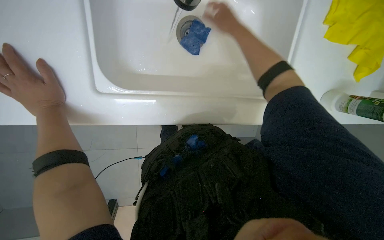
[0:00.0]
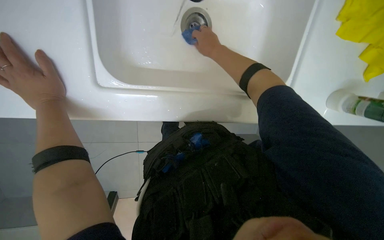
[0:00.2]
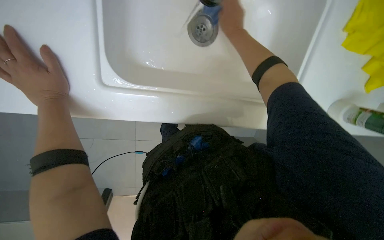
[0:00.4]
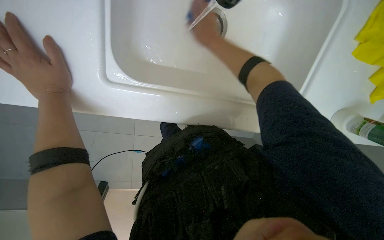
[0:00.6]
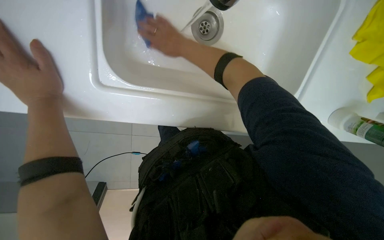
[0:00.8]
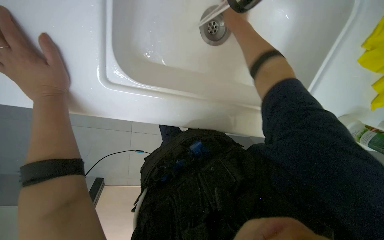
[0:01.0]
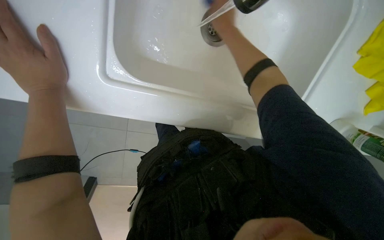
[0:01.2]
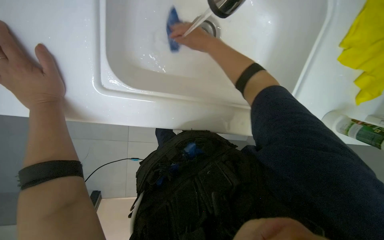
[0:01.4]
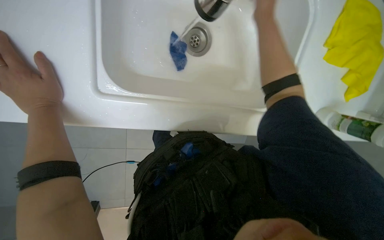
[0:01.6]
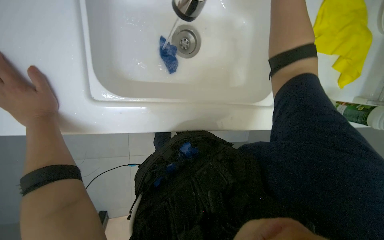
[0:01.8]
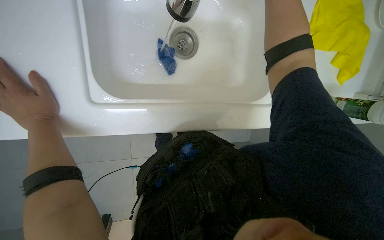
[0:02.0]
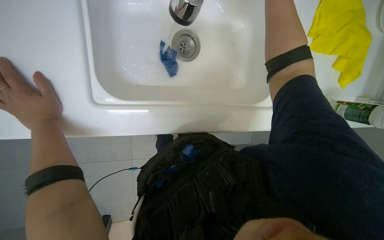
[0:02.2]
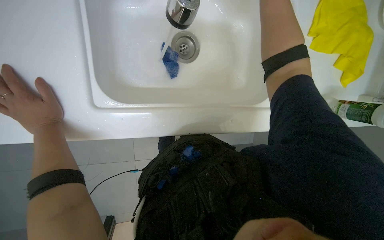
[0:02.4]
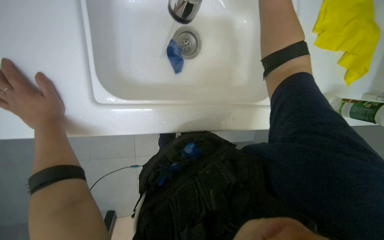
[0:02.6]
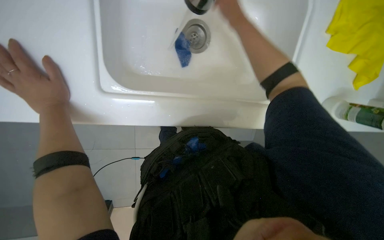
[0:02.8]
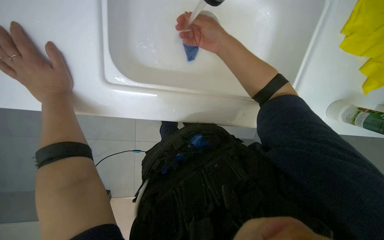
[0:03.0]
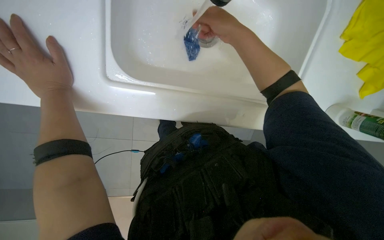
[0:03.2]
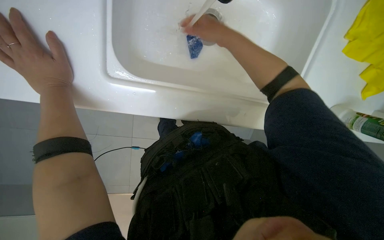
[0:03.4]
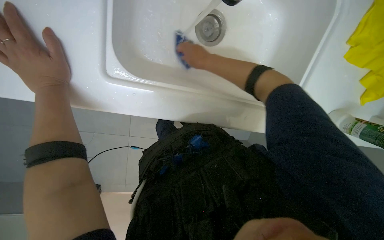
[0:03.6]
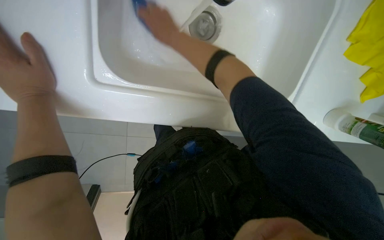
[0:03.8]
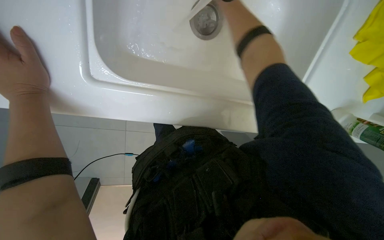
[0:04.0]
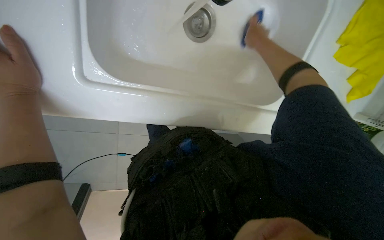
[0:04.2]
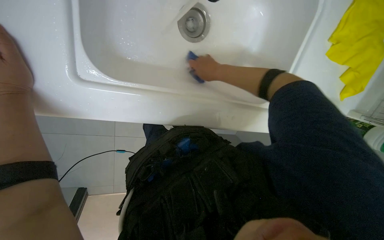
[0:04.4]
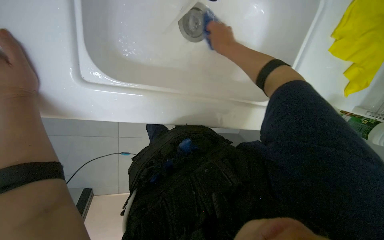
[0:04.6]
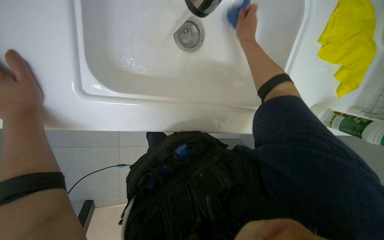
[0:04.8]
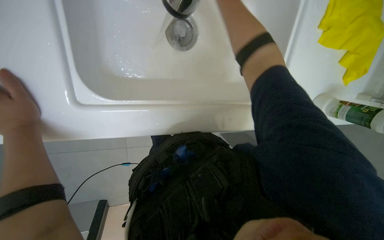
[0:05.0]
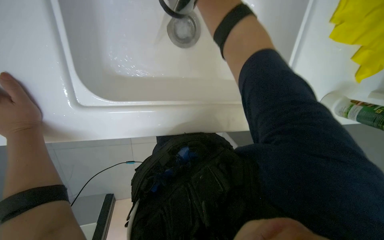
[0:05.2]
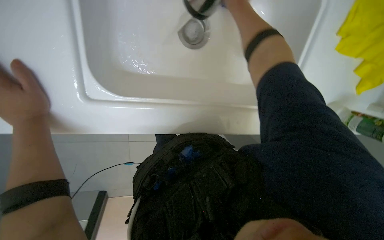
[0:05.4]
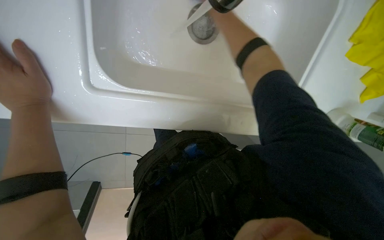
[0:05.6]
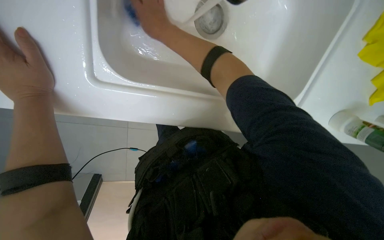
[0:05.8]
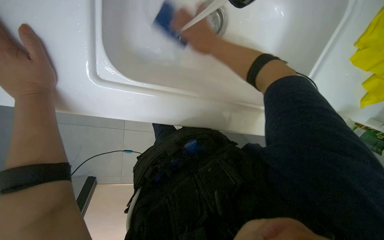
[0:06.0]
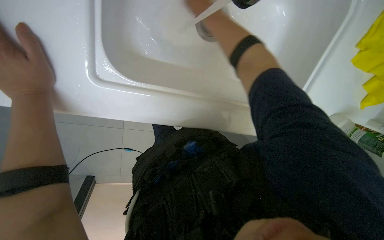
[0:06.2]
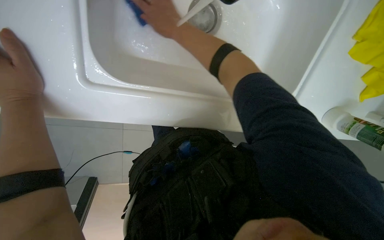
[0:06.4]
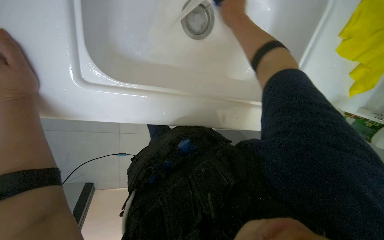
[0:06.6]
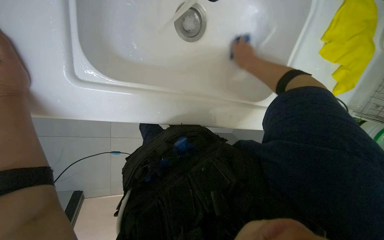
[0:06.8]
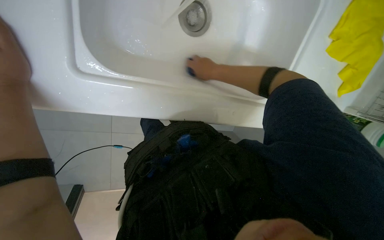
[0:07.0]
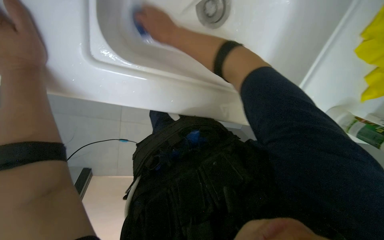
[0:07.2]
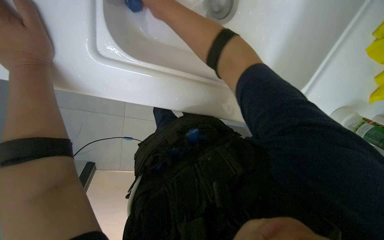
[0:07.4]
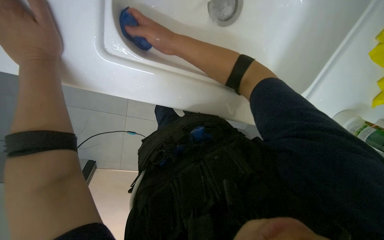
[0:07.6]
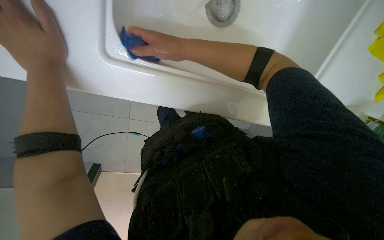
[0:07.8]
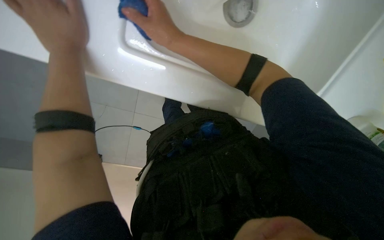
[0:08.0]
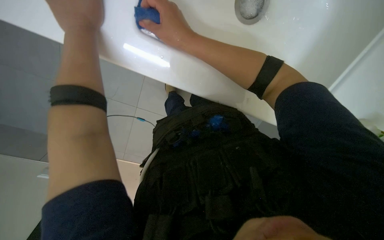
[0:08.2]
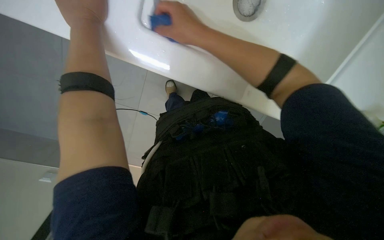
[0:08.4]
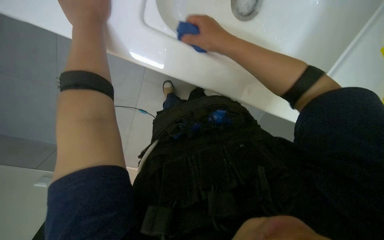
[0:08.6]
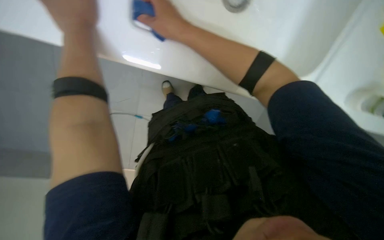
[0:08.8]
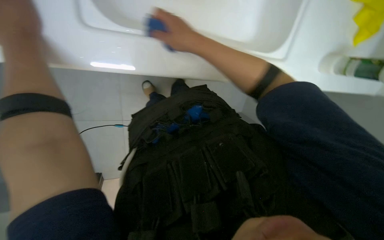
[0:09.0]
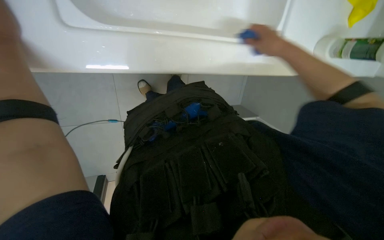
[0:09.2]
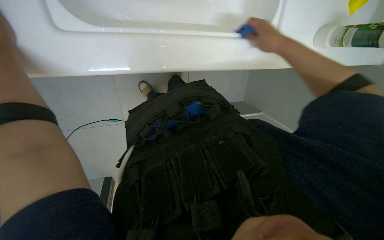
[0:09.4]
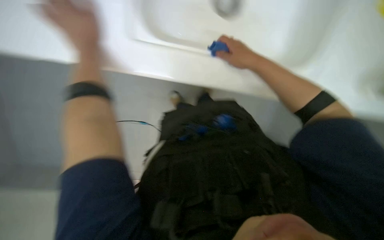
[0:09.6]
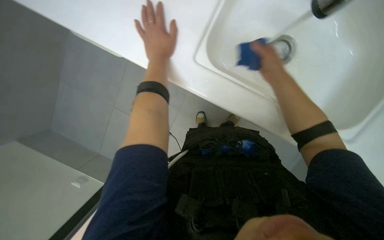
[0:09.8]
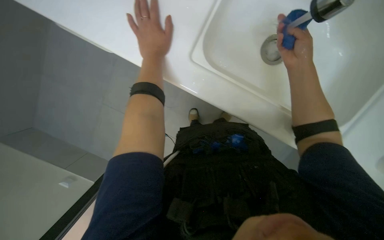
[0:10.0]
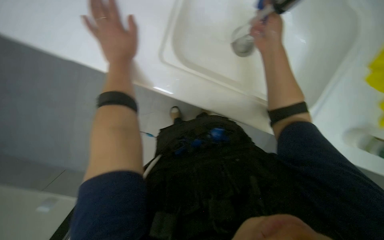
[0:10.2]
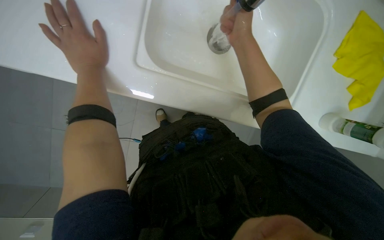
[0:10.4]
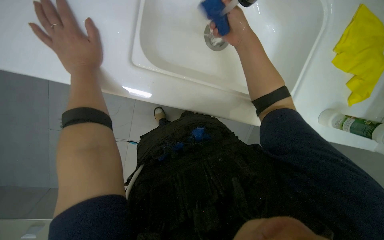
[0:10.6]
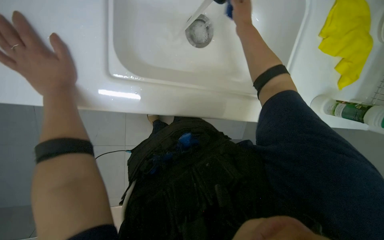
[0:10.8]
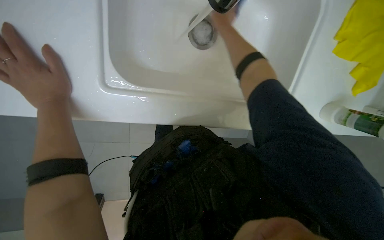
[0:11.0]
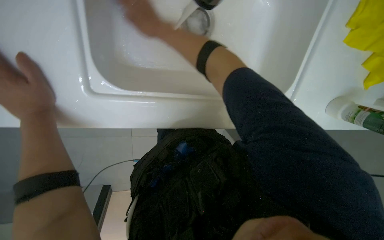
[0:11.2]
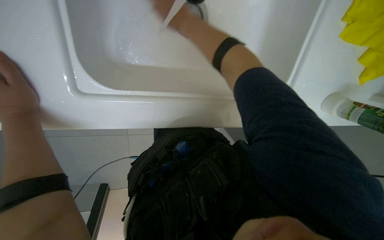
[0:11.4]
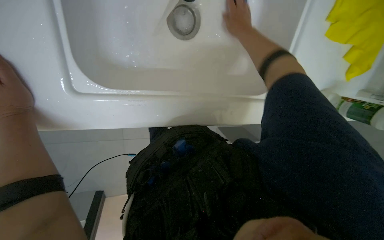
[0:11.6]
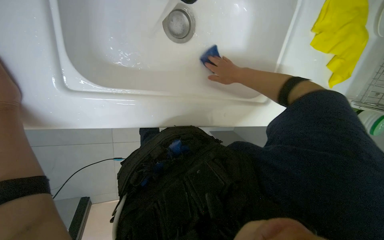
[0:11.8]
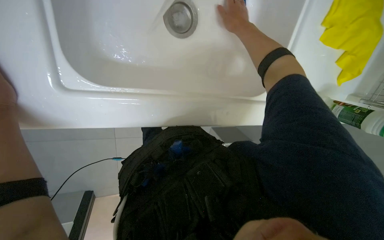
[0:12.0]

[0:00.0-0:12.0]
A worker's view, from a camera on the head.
Job: cleaning kitchen.
The whole recording: Cleaning kitchen sink. The worker scrubs the kitchen sink with a sponge, rinses it, and applies cleaner.
0:04.4 to 0:06.0: The right hand travels up the picture by about 20 cm.
0:09.0 to 0:10.4: The camera pitches upward, by roughly 15 degrees. The right hand shifts approximately 10 cm up the picture.
0:10.4 to 0:12.0: The right hand moves up and down the picture over approximately 15 cm, changing direction 2 times.

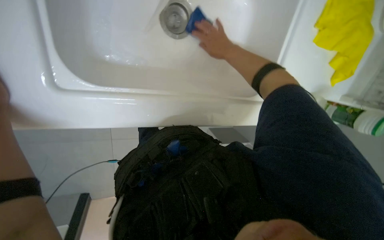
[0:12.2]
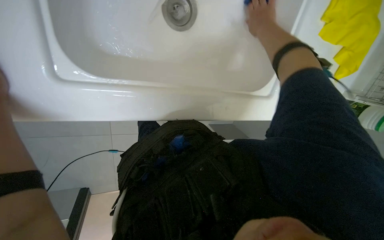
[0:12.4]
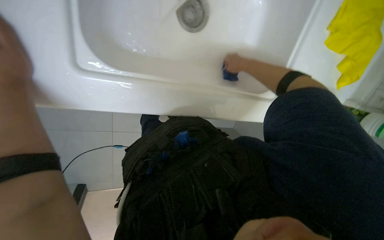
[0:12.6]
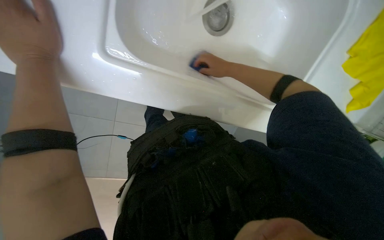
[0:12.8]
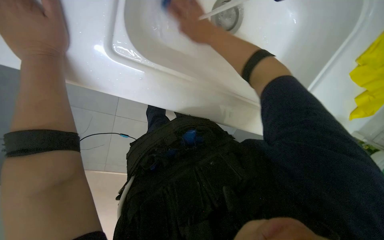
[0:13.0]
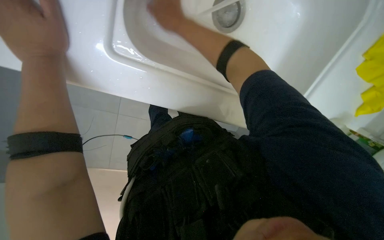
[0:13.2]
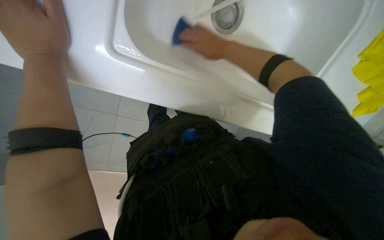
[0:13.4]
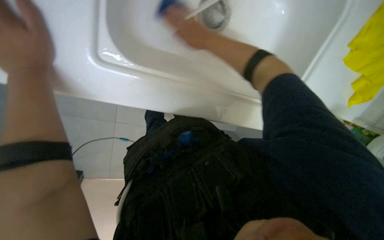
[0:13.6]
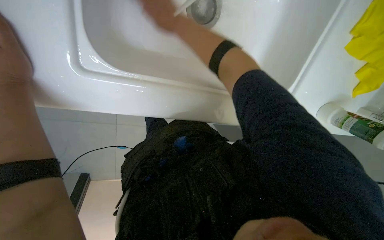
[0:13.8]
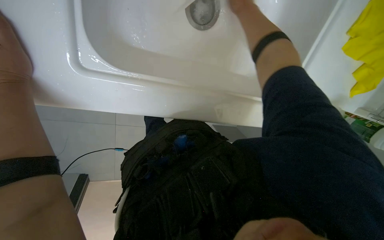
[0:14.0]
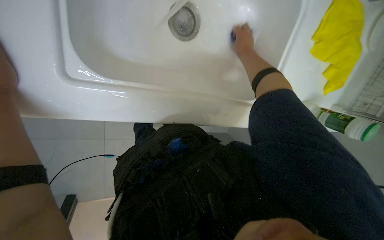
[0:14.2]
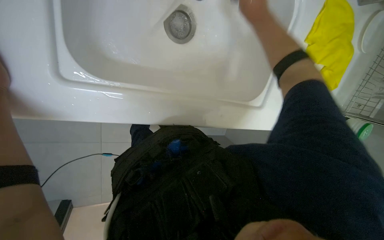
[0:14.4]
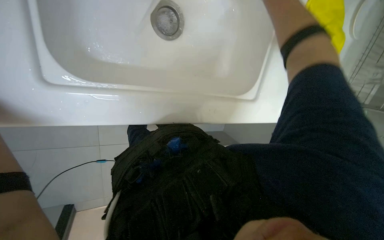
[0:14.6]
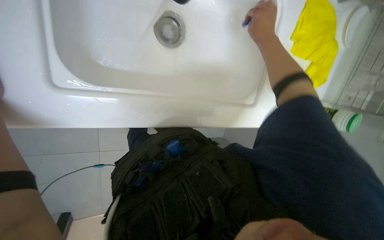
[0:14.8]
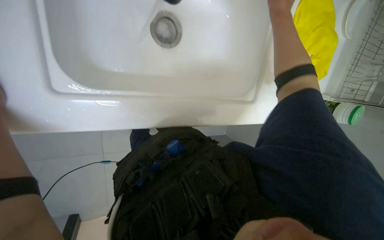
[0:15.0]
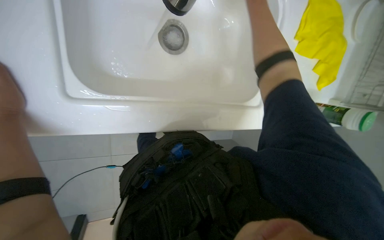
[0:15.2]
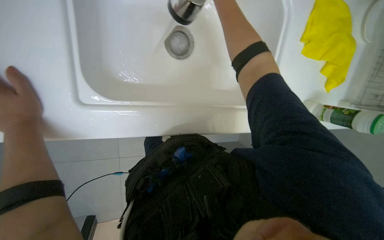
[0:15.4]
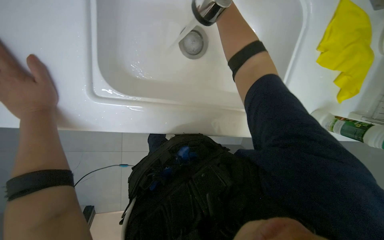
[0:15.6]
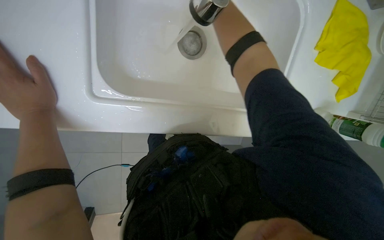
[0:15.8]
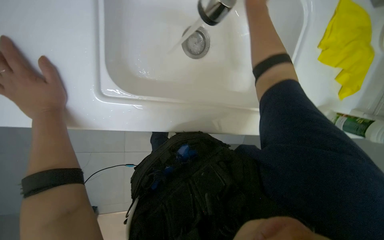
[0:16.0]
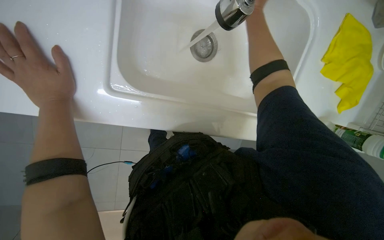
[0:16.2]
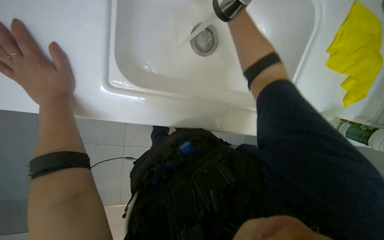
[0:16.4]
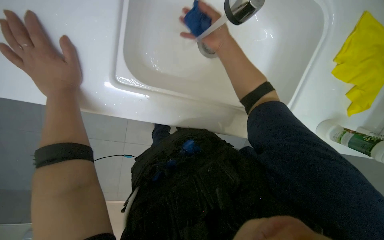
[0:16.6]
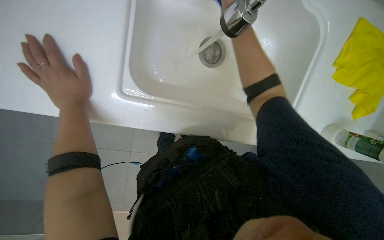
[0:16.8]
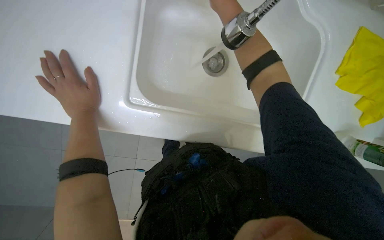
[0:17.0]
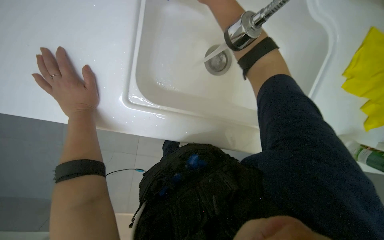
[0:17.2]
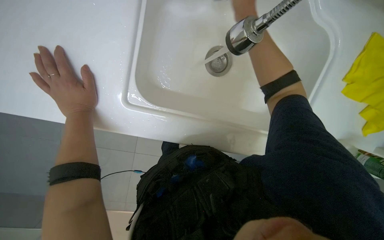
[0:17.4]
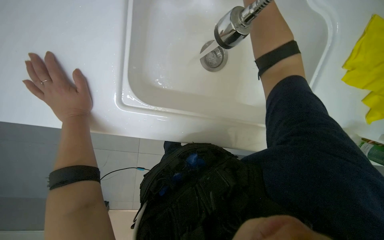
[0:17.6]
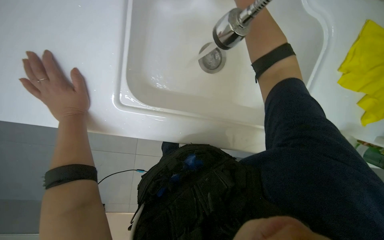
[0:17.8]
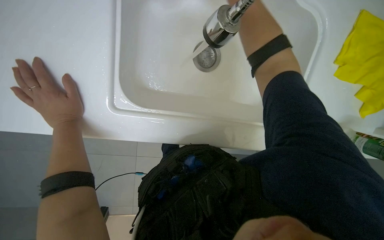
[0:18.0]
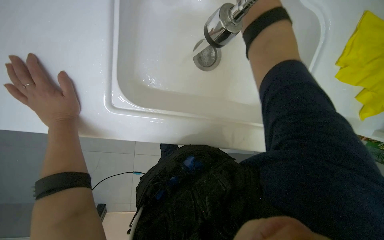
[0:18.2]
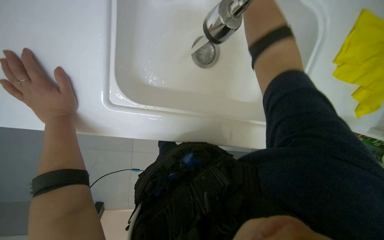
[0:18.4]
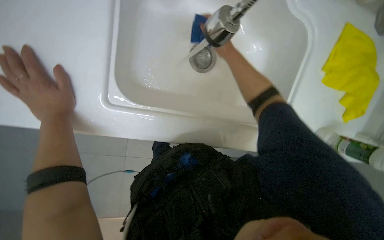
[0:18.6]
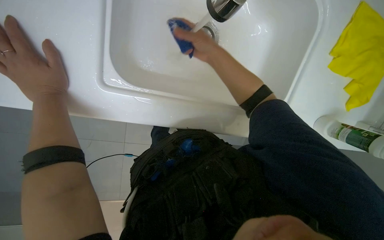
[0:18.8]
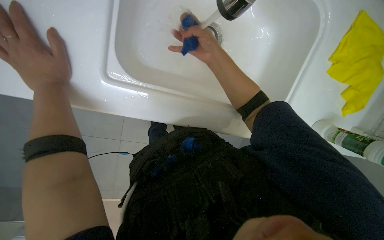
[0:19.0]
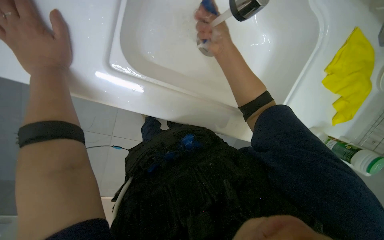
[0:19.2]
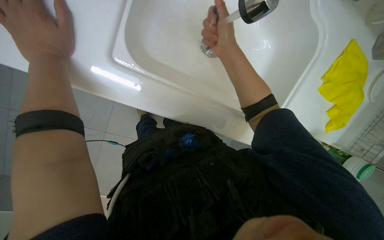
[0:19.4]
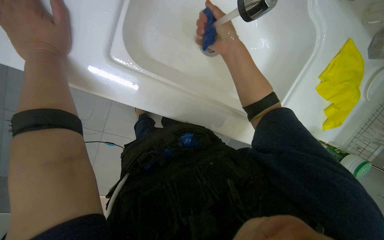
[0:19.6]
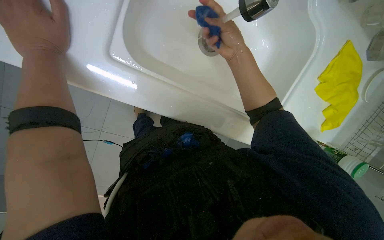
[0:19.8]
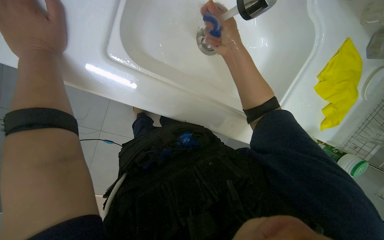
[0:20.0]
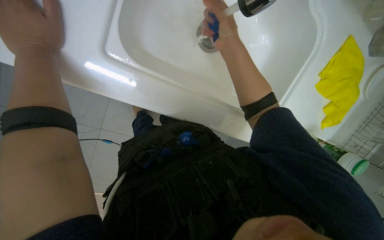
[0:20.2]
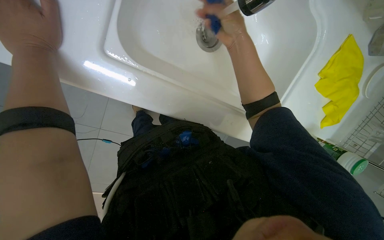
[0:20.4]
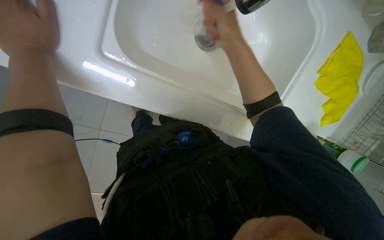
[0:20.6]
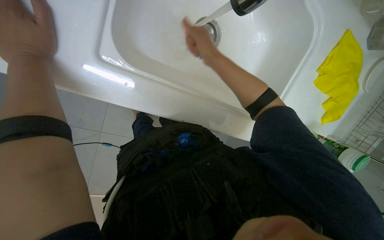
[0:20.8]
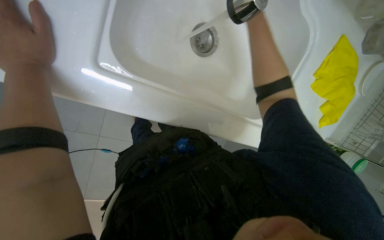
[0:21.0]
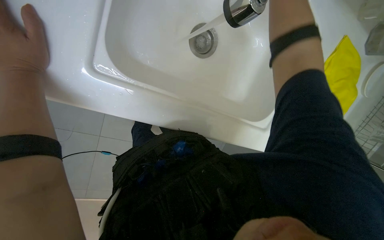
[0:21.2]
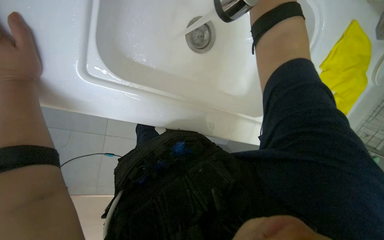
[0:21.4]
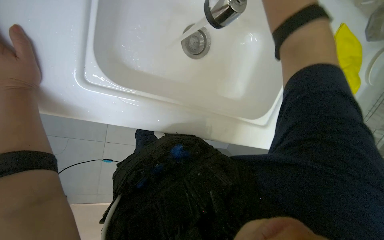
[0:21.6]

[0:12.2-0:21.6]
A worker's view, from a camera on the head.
Job: cleaning kitchen.
The whole recording: Cleaning kitchen sink. The worker scrubs the kitchen sink with a sponge, rinses it, and applies cleaner.
0:12.2 to 0:13.8: The right hand goes left and right, about 25 cm each way, reversing 3 times.
